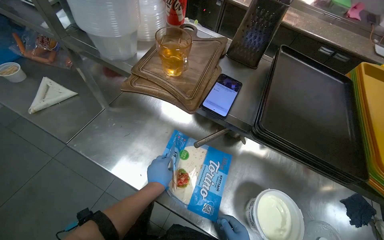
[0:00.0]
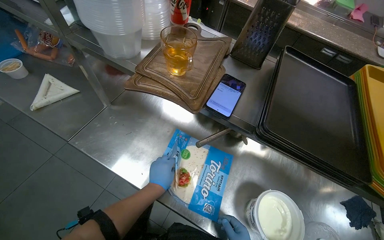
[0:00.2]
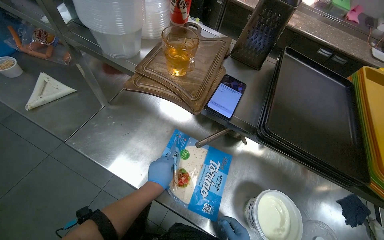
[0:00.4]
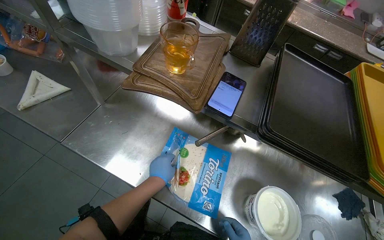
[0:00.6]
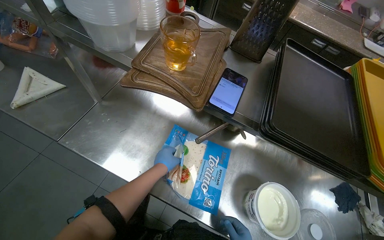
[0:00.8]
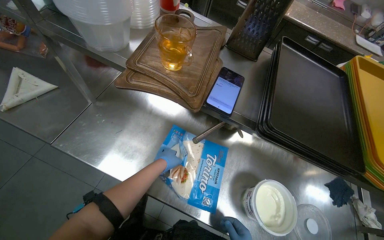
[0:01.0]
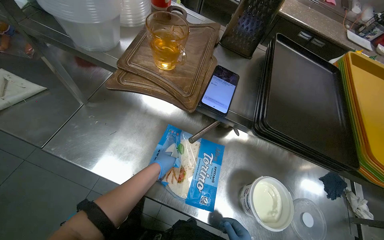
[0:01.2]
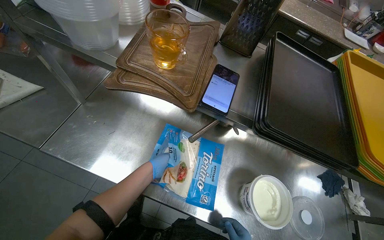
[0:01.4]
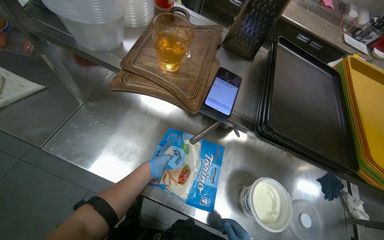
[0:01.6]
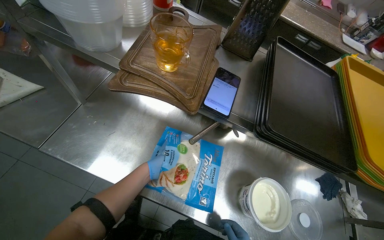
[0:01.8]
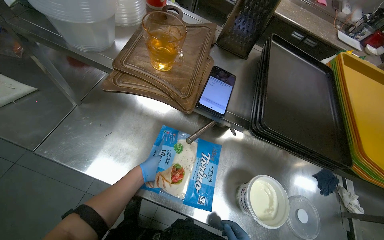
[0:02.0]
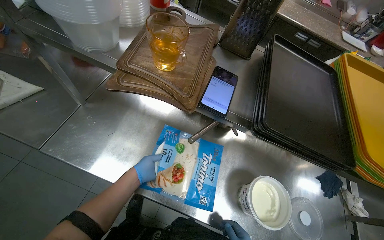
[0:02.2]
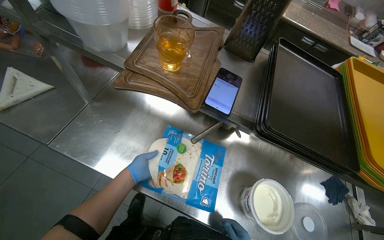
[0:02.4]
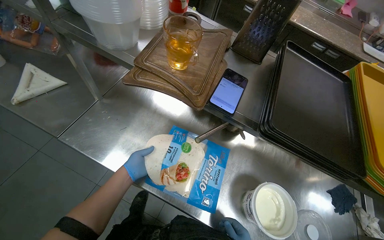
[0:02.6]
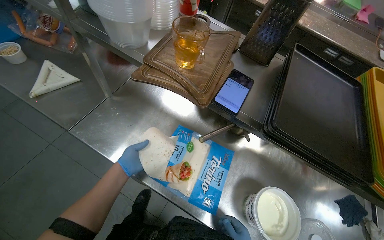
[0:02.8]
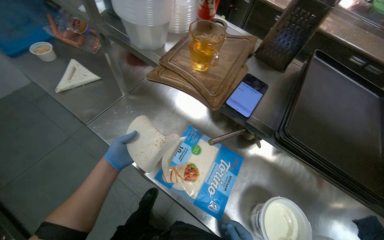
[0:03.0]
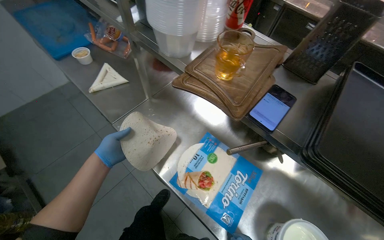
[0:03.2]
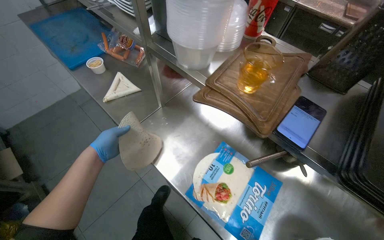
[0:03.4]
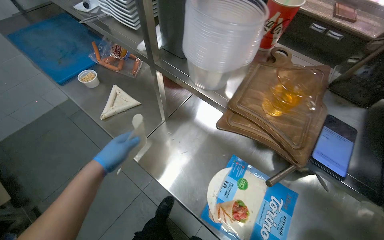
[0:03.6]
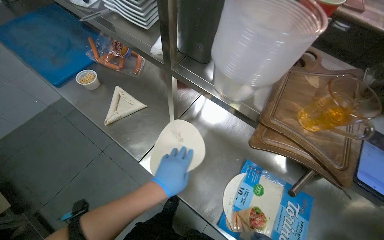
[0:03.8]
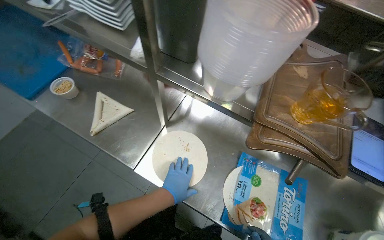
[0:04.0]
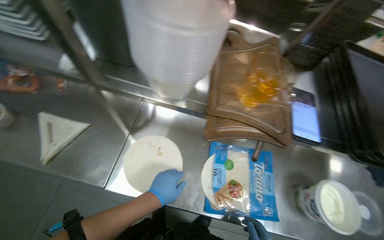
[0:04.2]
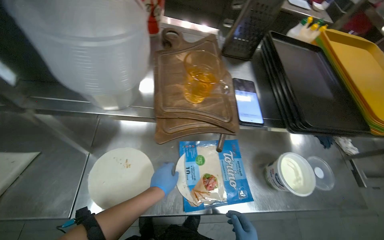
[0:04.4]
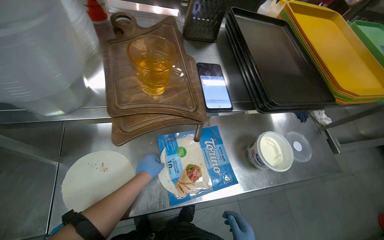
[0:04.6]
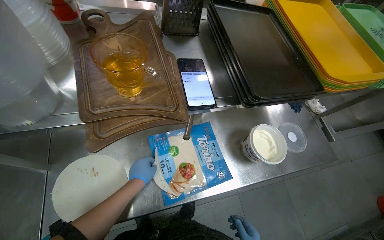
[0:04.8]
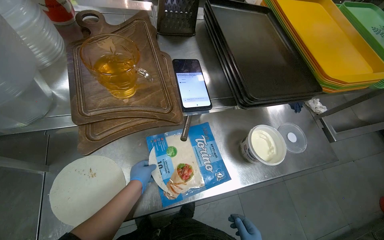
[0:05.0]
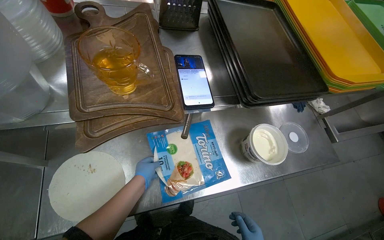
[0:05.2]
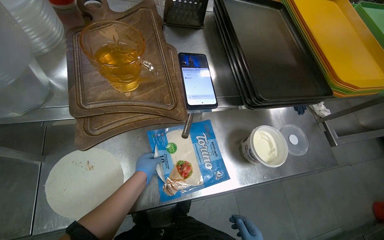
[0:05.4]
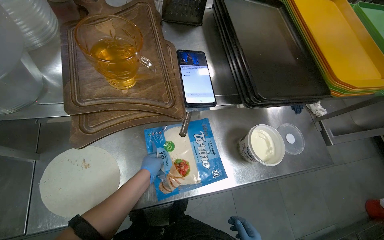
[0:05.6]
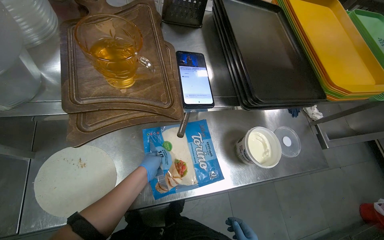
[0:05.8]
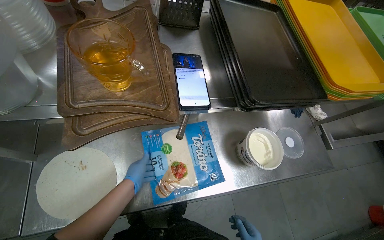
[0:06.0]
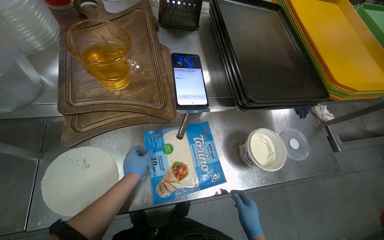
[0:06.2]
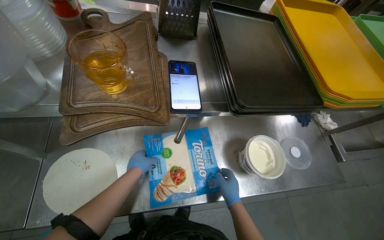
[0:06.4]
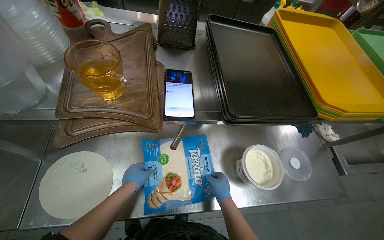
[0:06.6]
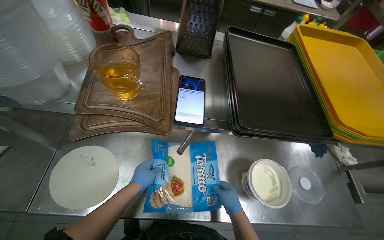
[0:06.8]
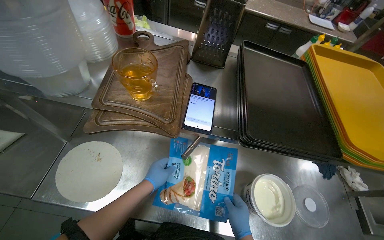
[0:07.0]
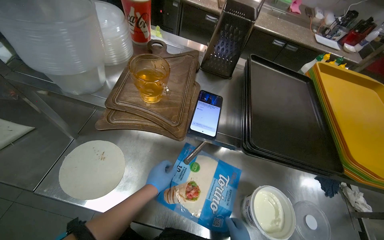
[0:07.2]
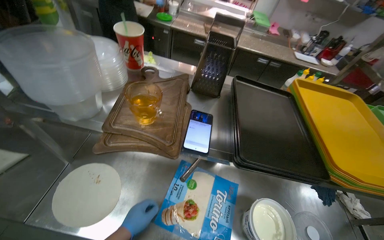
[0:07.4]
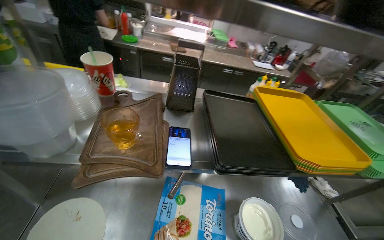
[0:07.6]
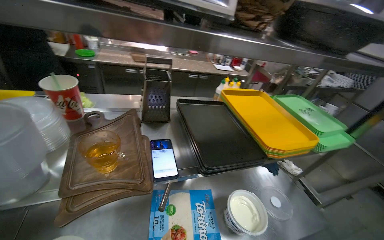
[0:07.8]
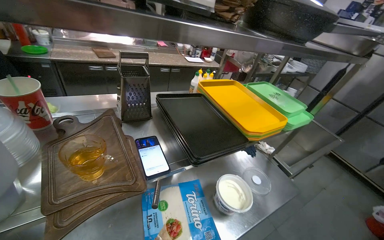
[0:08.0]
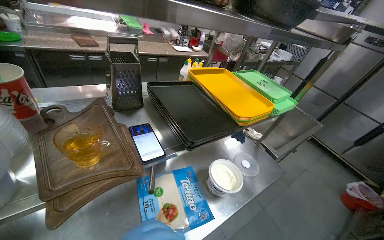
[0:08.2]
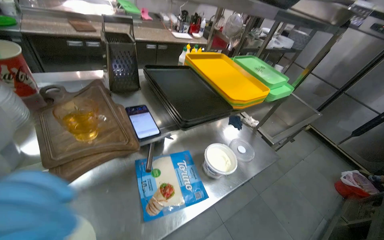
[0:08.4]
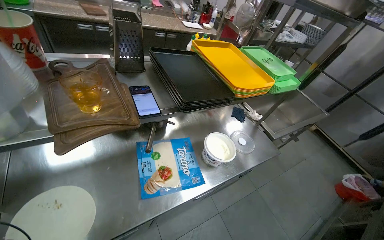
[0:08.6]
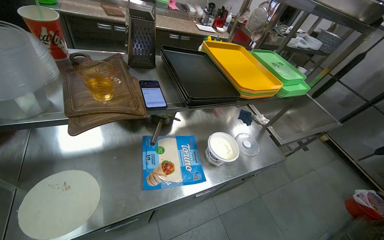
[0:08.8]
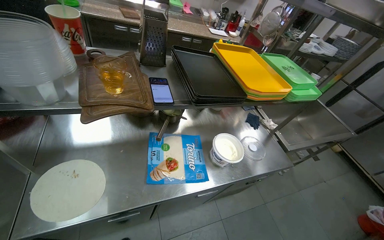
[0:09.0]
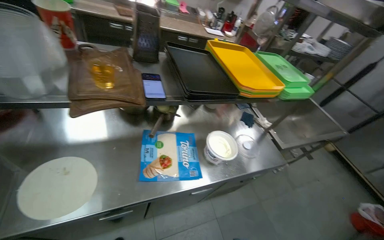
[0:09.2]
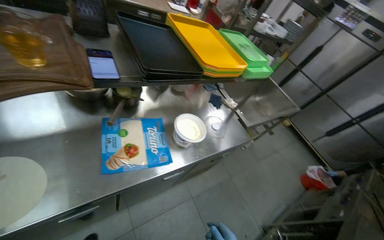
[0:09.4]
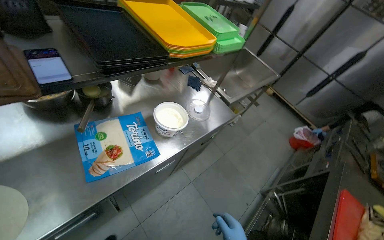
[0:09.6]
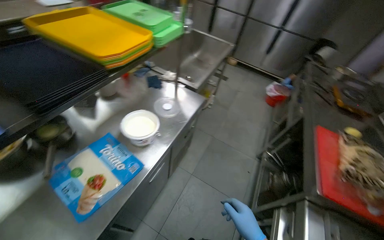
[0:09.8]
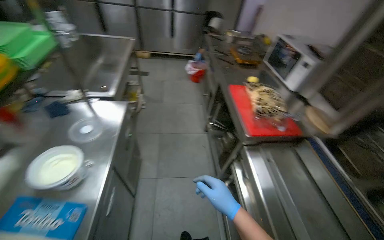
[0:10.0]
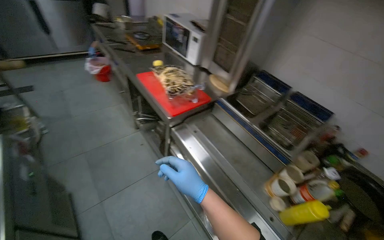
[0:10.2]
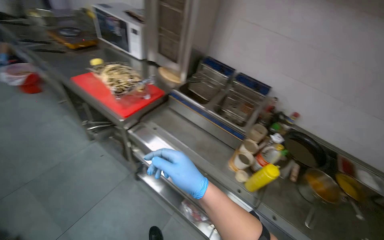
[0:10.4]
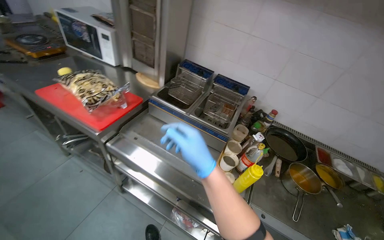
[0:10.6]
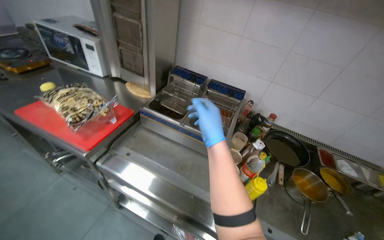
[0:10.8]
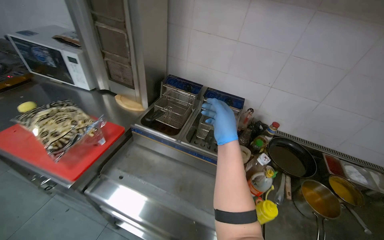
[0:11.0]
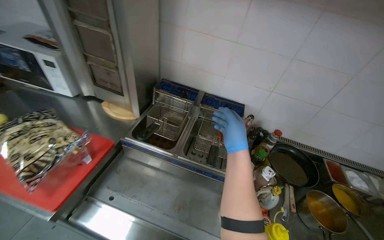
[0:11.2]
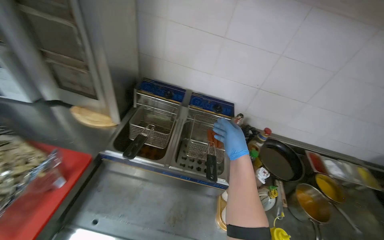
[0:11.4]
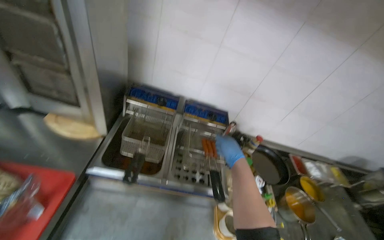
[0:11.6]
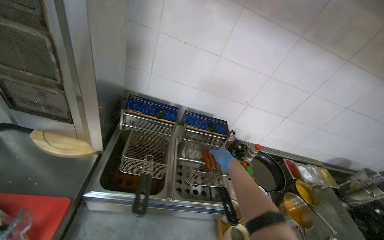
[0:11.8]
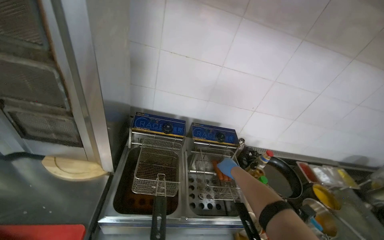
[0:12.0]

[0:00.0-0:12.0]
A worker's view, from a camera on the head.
Job: preparing food.
The whole recording: Rolling sausages into tortillas. The worker rolls sausages into tortillas on the metal counter.
0:00.0 to 0:01.6: The left hand goes some 15 cm farther from the camera.
0:01.6 to 0:03.0: The left hand travels to the left by about 20 cm.
0:03.0 to 0:04.4: The wearer's head swings approximately 35 degrees to the right.
0:09.0 to 0:10.4: The wearer looks approximately 125 degrees further to the right. The view tilts approximately 20 degrees downward.
0:10.4 to 0:12.0: The camera is carried about 60 cm. The wearer looks approximately 35 degrees further to the right.

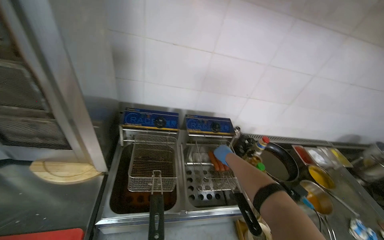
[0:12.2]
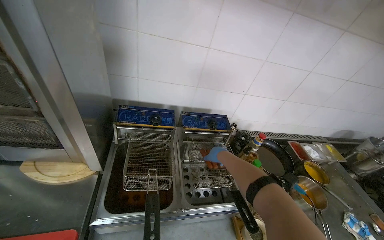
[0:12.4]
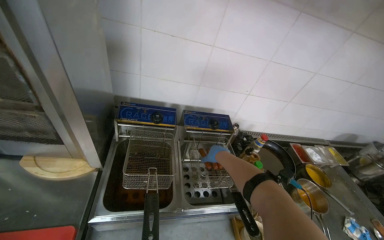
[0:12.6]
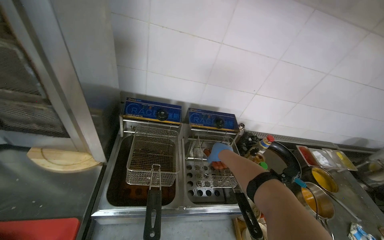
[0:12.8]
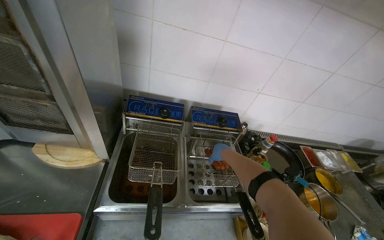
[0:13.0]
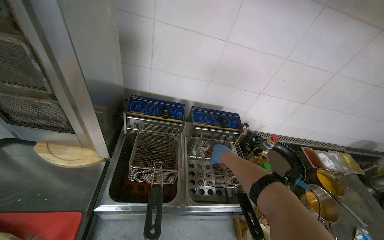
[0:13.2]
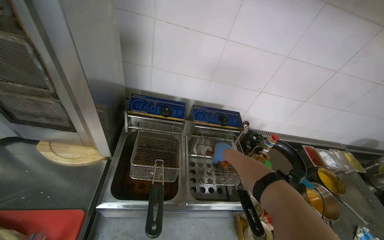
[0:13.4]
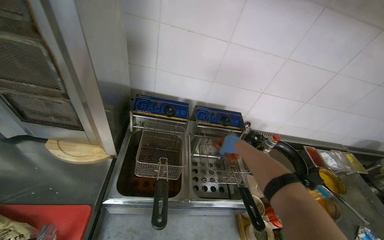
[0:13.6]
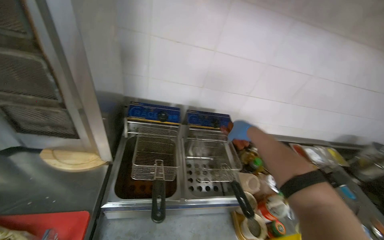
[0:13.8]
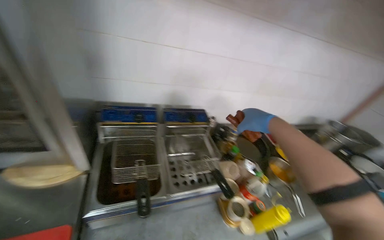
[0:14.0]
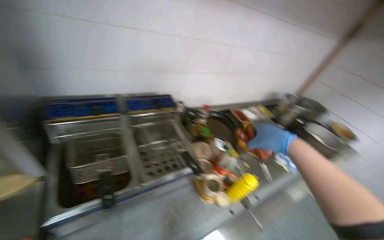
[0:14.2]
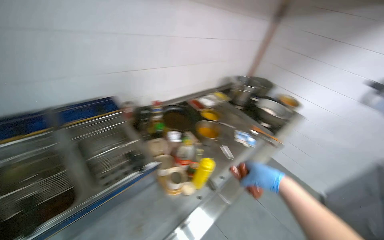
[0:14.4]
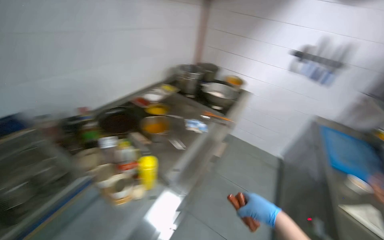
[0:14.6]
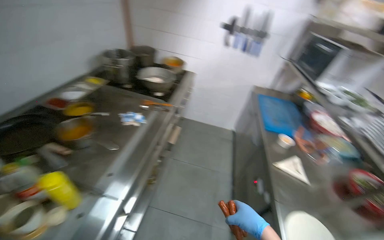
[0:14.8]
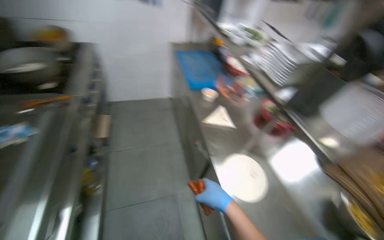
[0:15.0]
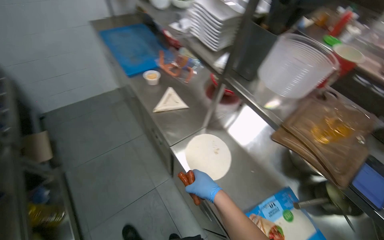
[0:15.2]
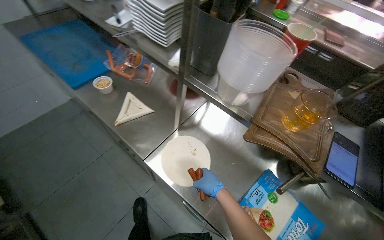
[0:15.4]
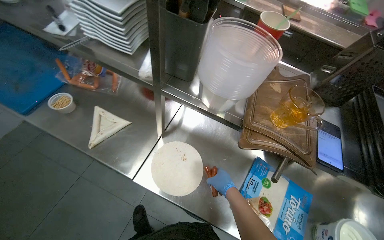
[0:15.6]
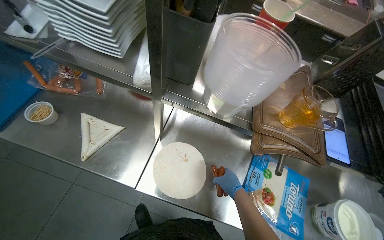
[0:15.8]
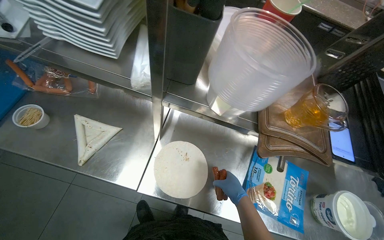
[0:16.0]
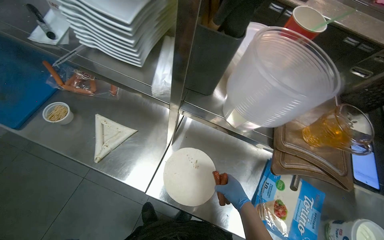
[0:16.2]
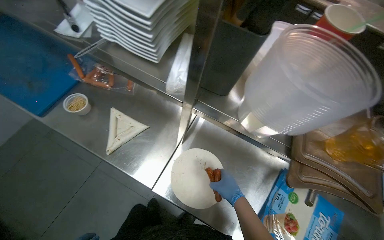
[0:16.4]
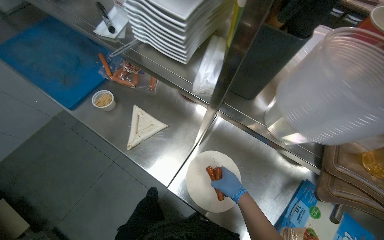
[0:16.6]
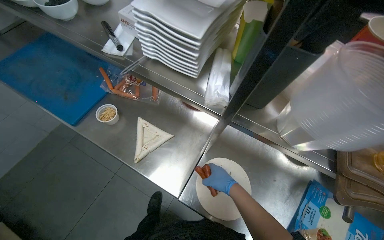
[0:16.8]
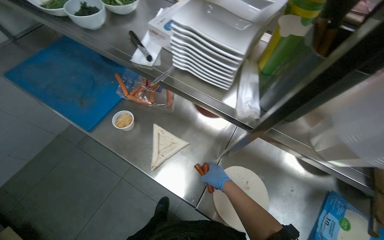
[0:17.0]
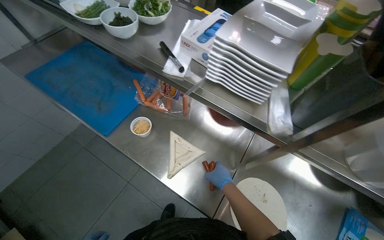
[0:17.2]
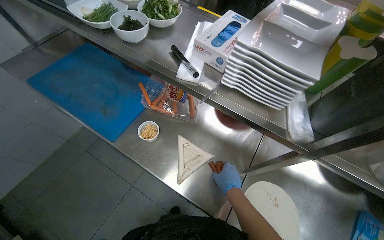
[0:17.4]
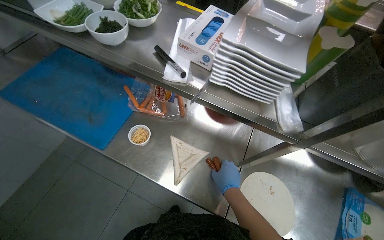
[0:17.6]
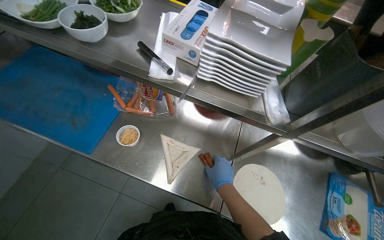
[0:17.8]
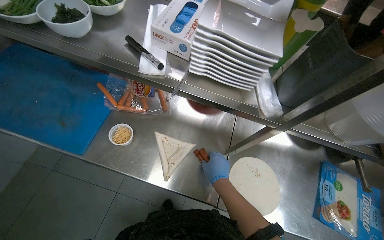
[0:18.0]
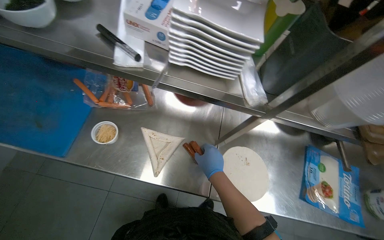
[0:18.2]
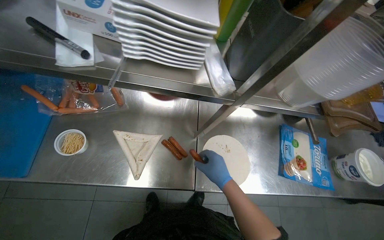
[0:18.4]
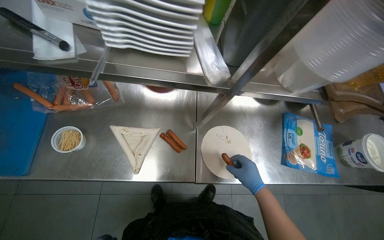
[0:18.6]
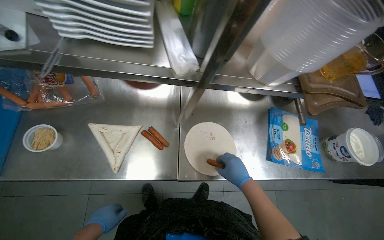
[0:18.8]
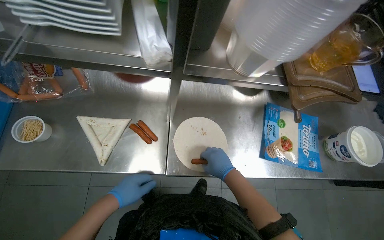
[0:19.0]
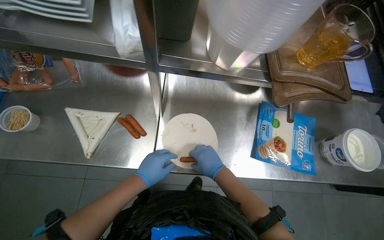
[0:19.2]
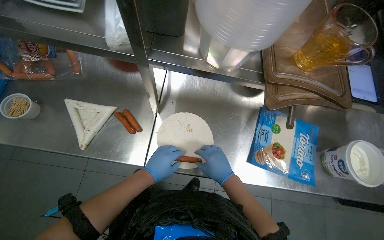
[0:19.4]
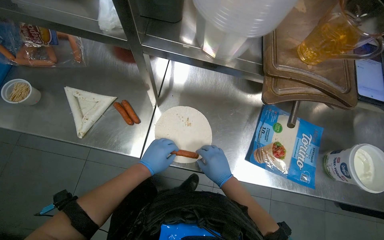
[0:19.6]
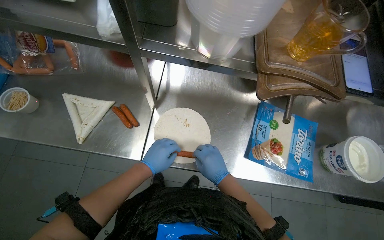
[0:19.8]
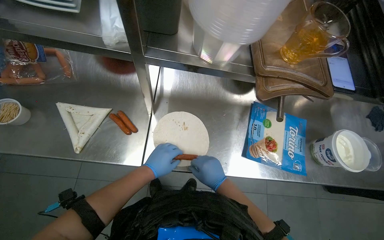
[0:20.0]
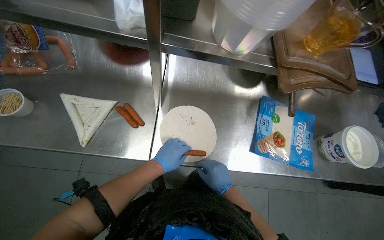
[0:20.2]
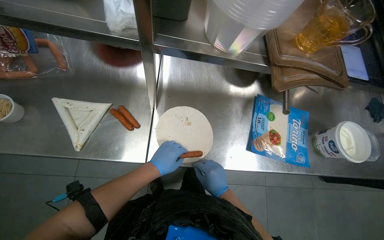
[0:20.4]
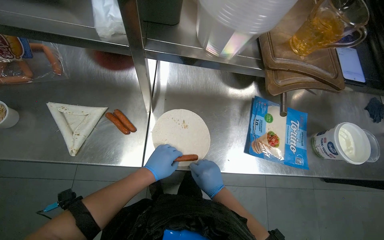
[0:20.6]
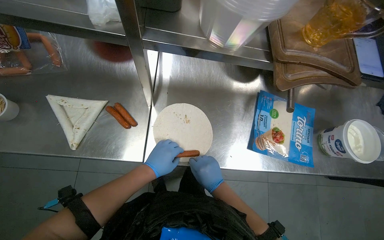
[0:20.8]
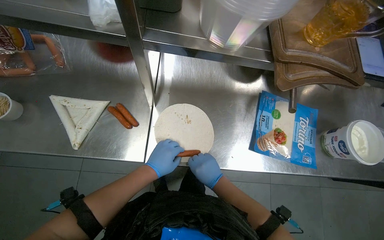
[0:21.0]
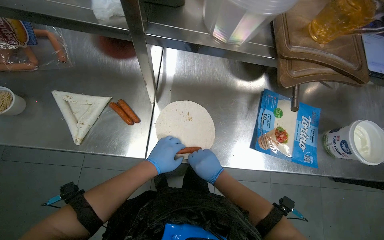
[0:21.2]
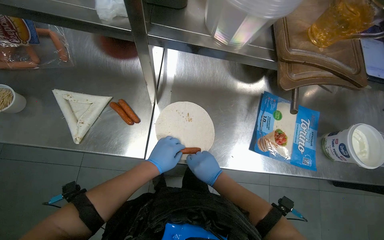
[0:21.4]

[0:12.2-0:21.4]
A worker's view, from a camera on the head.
Job: preparing food.
The whole recording: Rolling sausages into tortillas. The worker rolls sausages into tortillas on the metal counter.
0:12.2 to 0:13.8: The right hand goes roughly 15 cm nearer to the camera.
0:13.8 to 0:15.2: The head travels about 1 m. The wearer's head swings roughly 120 degrees to the right. The view tilts roughly 35 degrees downward.
0:15.2 to 0:16.8: The wearer's head swings some 25 degrees to the right.
0:16.8 to 0:18.4: The wearer's head swings some 30 degrees to the right.
0:19.8 to 0:21.4: The hands are busy where they are.
